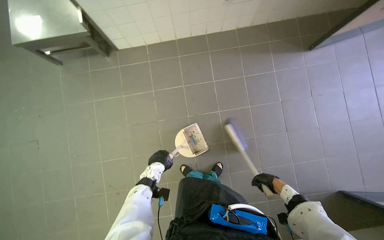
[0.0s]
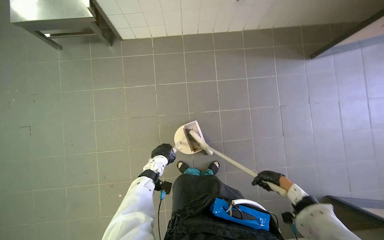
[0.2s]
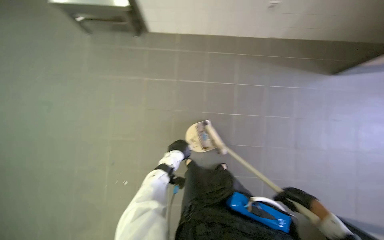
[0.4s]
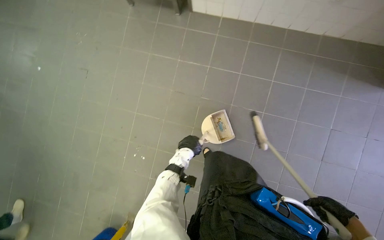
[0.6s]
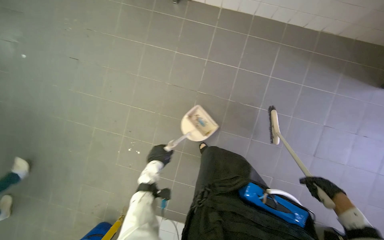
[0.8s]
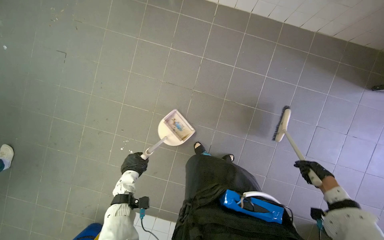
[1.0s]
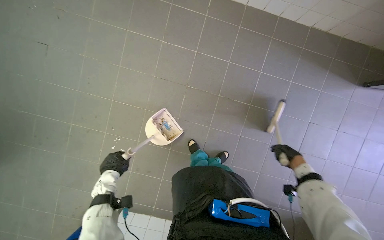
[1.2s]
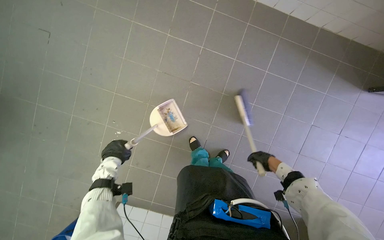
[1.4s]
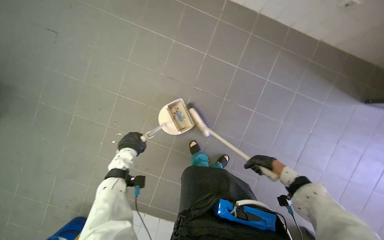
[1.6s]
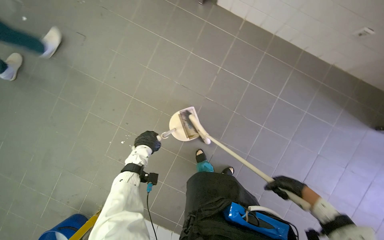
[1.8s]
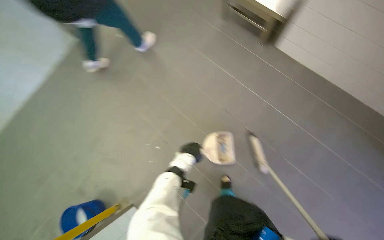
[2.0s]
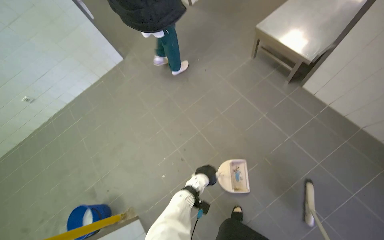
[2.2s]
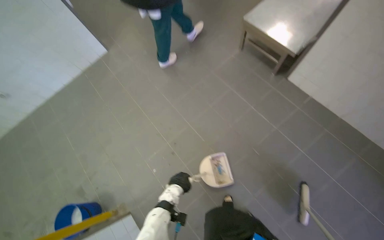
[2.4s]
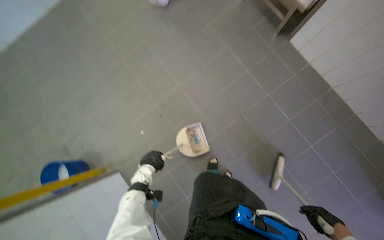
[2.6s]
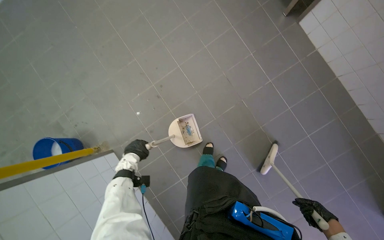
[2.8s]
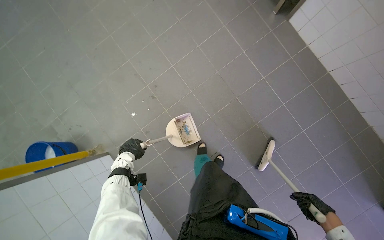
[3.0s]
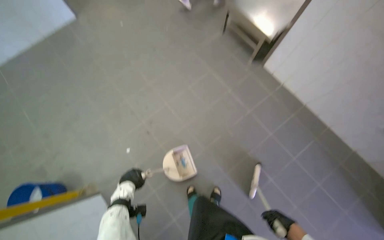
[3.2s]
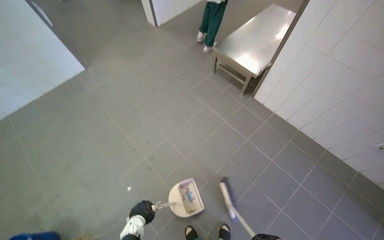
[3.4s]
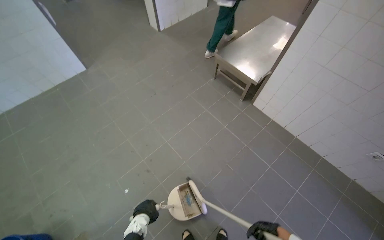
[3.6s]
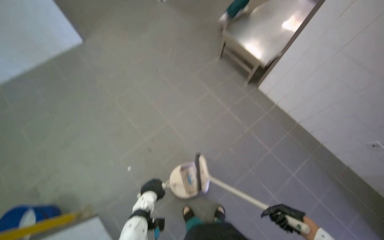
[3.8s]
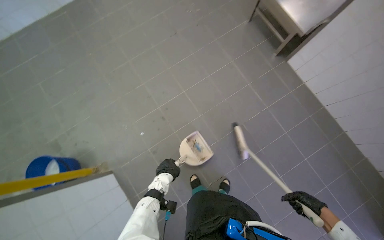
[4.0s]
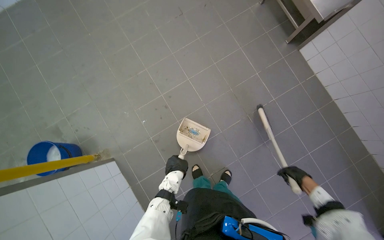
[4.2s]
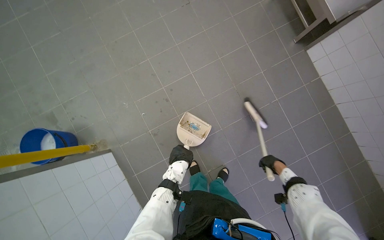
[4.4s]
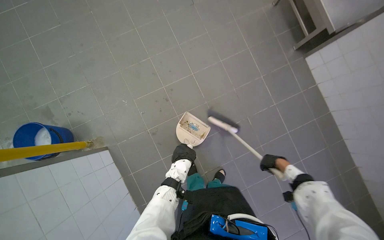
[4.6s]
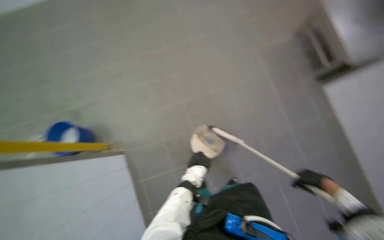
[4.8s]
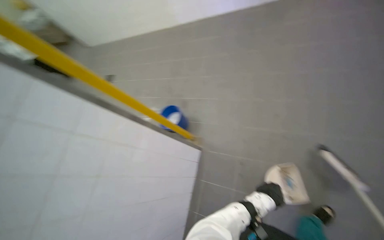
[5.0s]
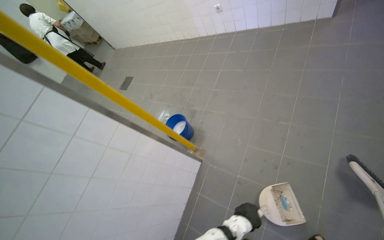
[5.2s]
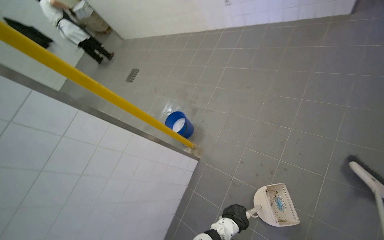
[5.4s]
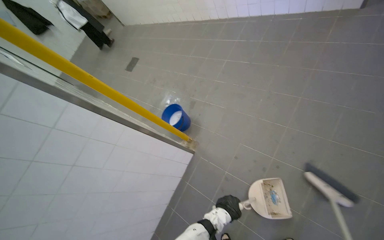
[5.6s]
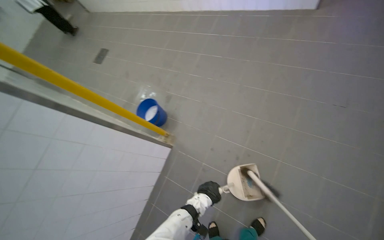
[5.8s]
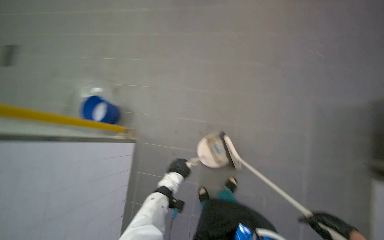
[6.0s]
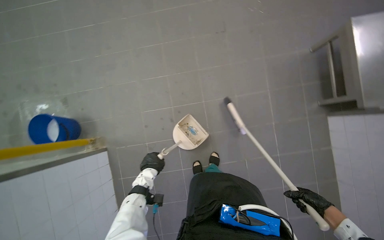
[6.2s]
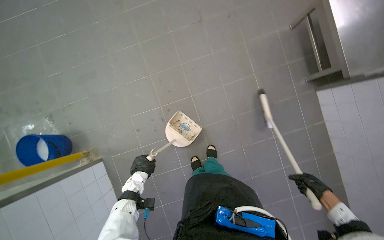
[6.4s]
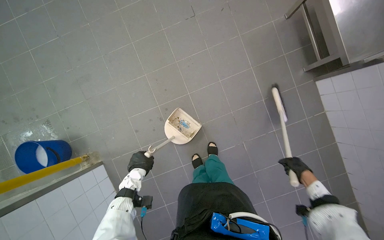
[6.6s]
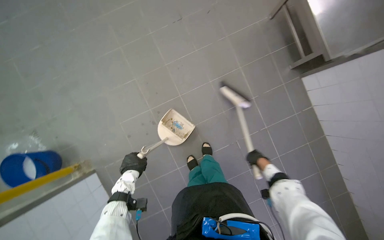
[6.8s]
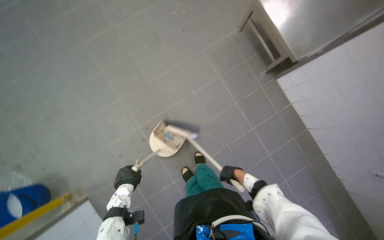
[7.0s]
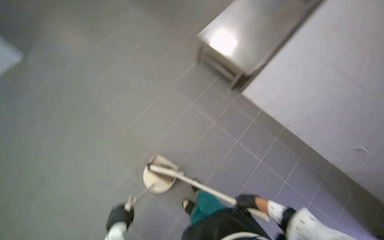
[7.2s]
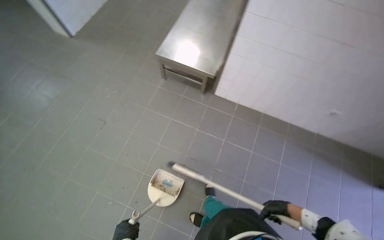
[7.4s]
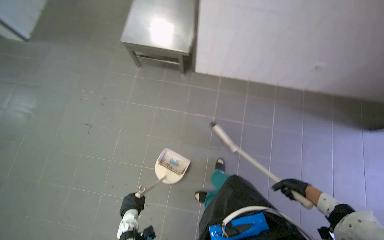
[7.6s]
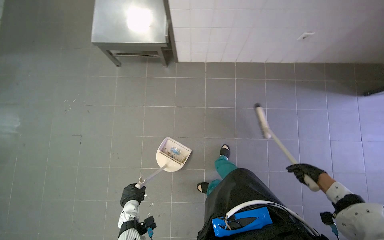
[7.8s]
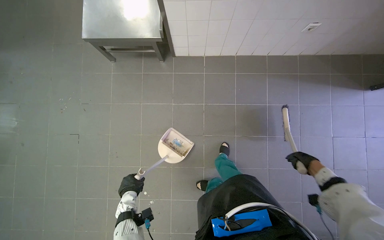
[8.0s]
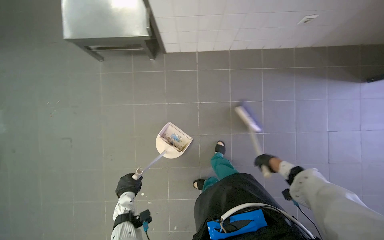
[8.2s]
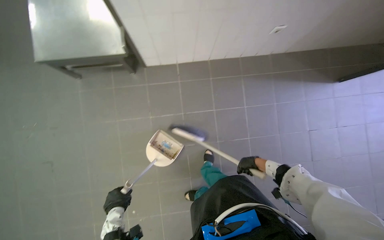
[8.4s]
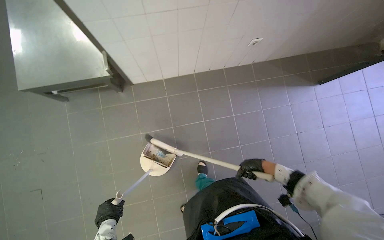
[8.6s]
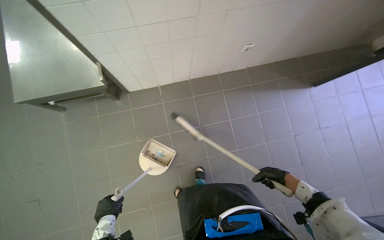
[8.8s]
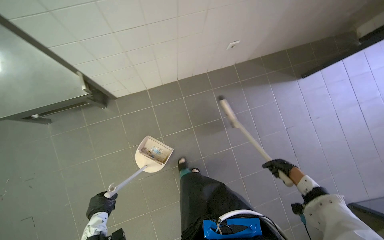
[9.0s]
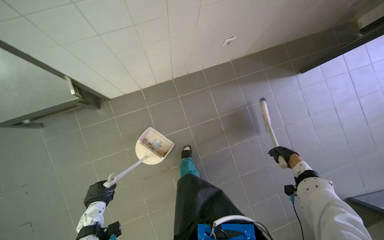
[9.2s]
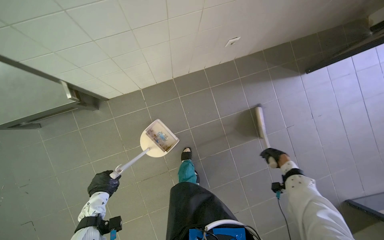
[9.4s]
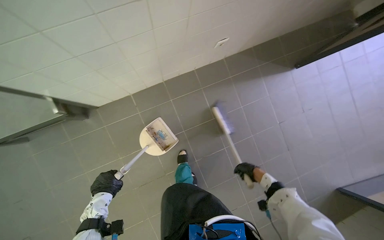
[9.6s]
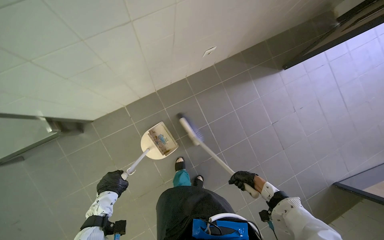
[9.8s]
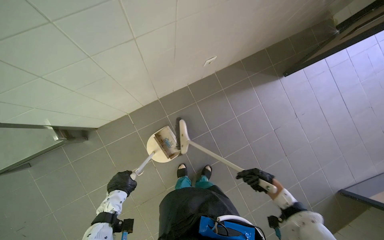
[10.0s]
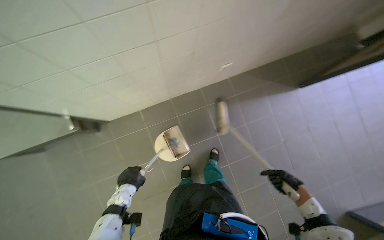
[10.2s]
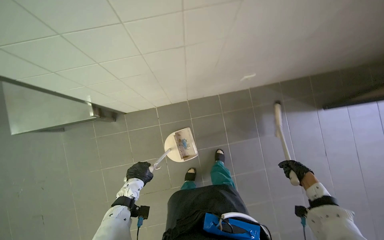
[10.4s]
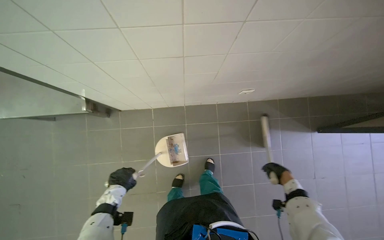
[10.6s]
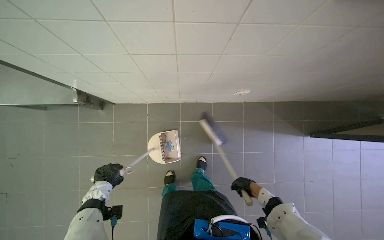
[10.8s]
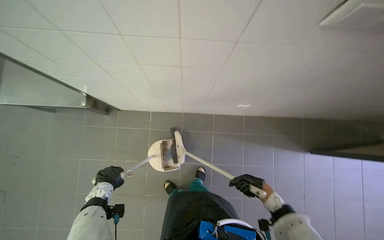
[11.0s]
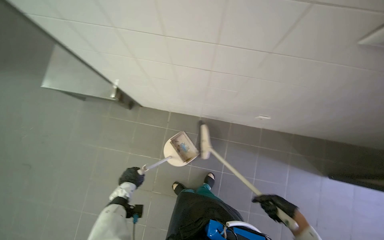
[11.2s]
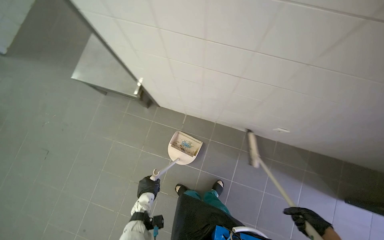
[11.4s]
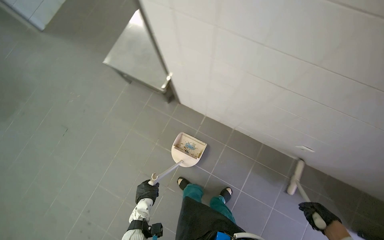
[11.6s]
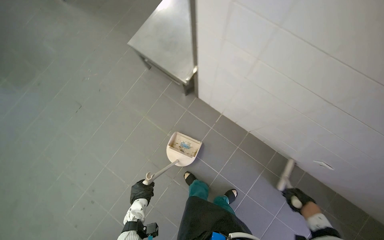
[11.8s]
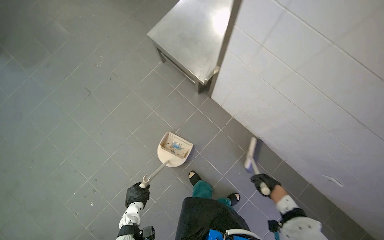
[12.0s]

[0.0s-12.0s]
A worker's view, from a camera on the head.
Job: sweeping floor.
The whole recording: Sweeping kitchen floor. The worker sweeps the kitchen floor with a broom and dustpan, moving chairs to clean underneath them.
0.0s to 1.6s: The wearer looks approximately 15 degrees further downward. The scene turns roughly 30 degrees clockwise in the picture.
1.6s to 3.0s: The scene rotates clockwise by about 35 degrees.
4.4s to 6.0s: The wearer's head swings about 30 degrees to the left.
6.0s to 7.6s: The wearer looks approximately 90 degrees further to the right.
7.6s to 9.0s: The head travels some 50 cm. The scene turns about 30 degrees counterclockwise in the picture.
9.0s to 10.4s: The left hand travels up the picture by about 35 cm.
10.4s to 12.0s: Everything in view rotates approximately 55 degrees clockwise.

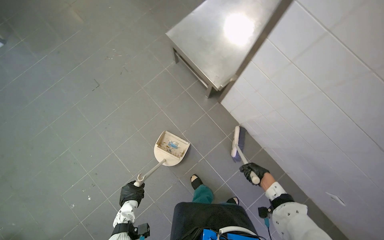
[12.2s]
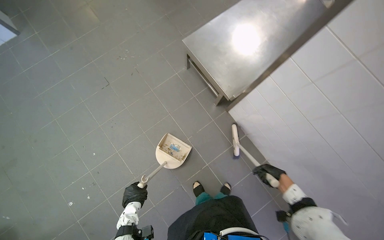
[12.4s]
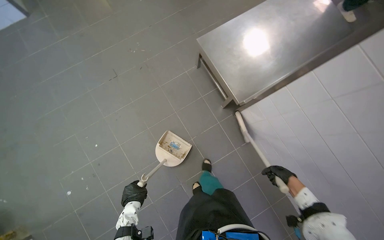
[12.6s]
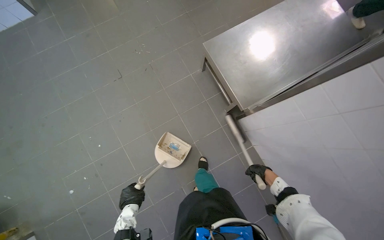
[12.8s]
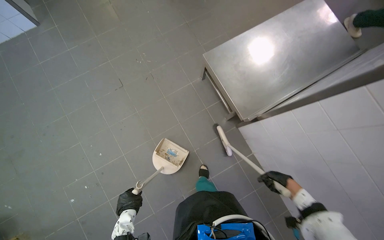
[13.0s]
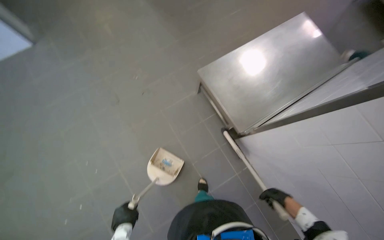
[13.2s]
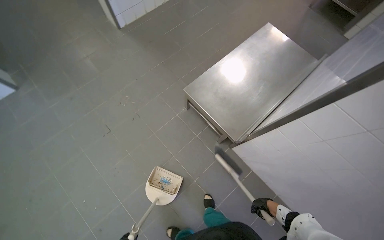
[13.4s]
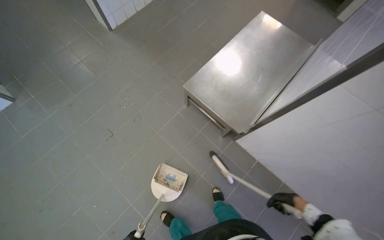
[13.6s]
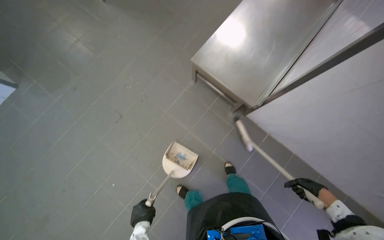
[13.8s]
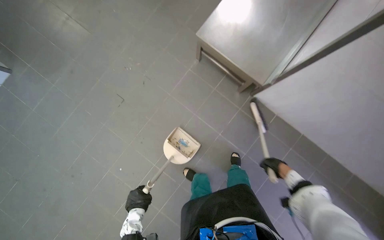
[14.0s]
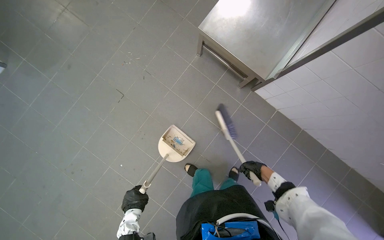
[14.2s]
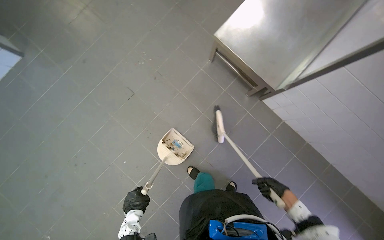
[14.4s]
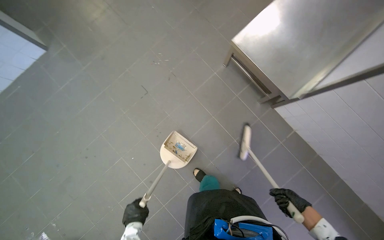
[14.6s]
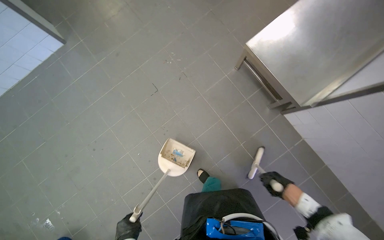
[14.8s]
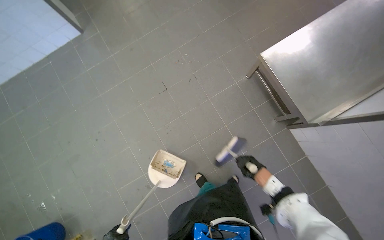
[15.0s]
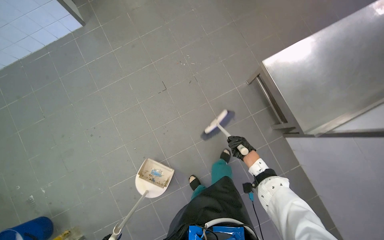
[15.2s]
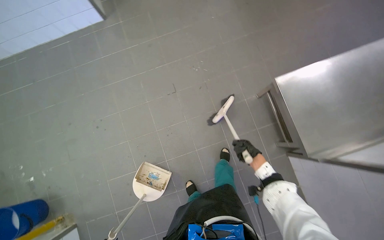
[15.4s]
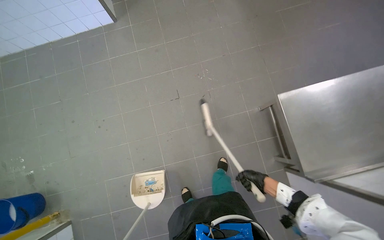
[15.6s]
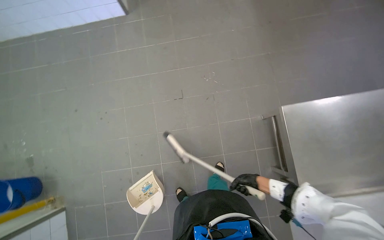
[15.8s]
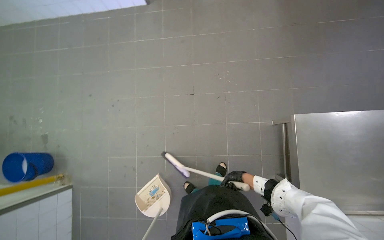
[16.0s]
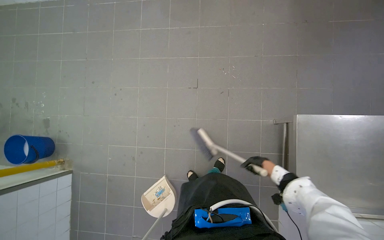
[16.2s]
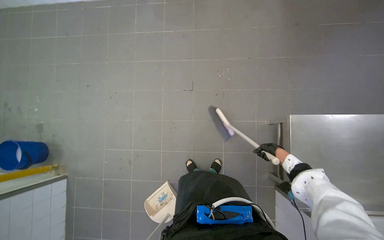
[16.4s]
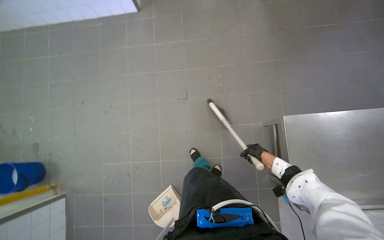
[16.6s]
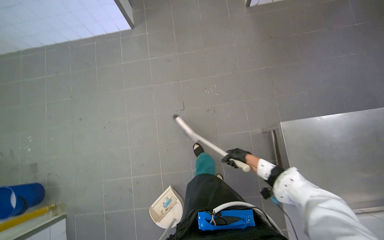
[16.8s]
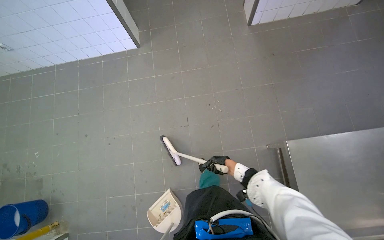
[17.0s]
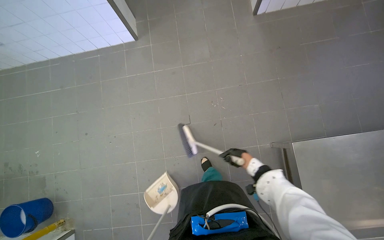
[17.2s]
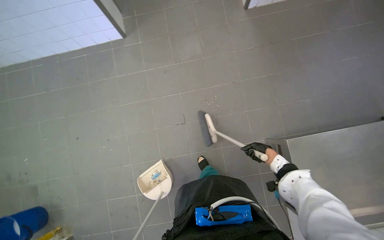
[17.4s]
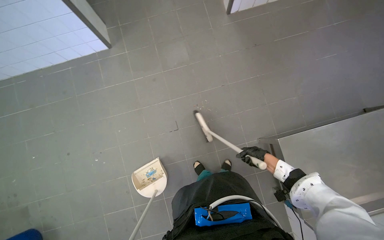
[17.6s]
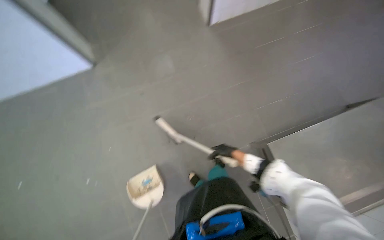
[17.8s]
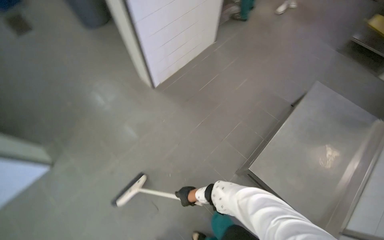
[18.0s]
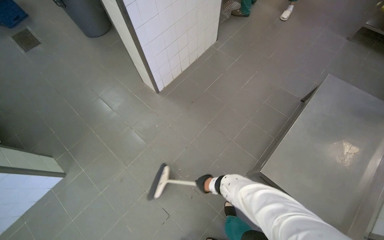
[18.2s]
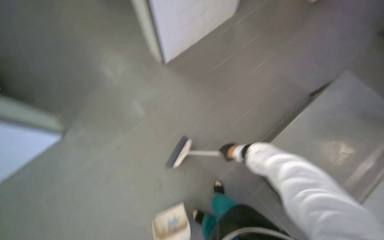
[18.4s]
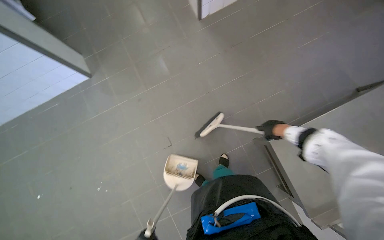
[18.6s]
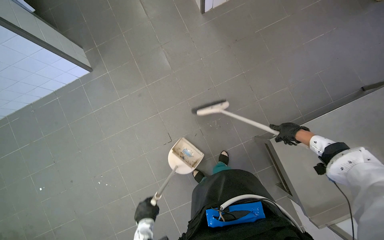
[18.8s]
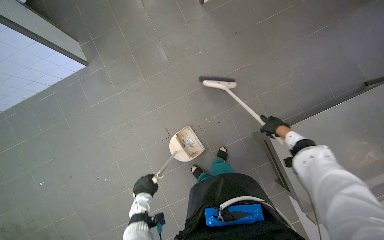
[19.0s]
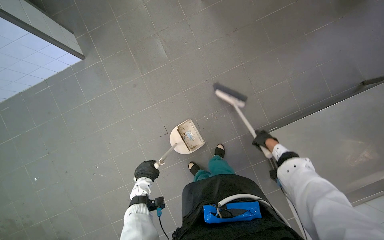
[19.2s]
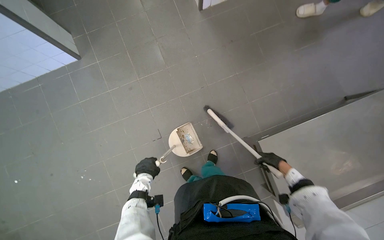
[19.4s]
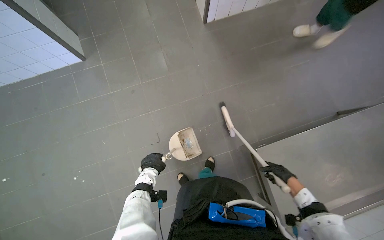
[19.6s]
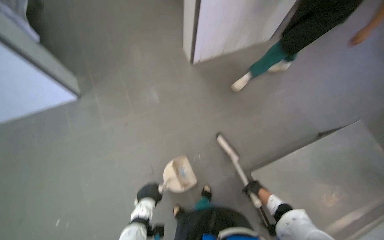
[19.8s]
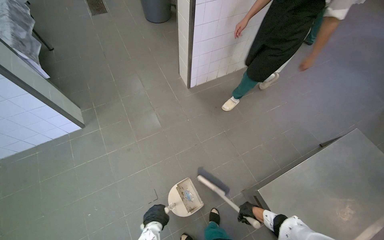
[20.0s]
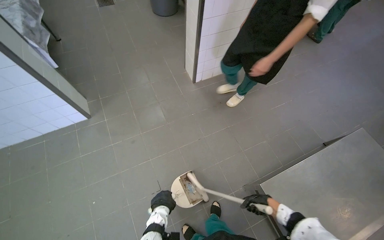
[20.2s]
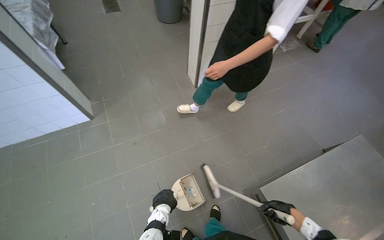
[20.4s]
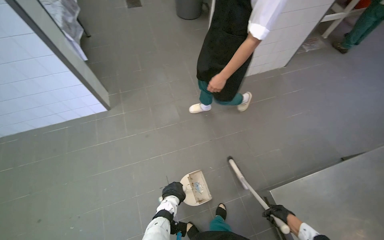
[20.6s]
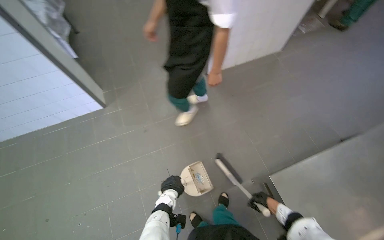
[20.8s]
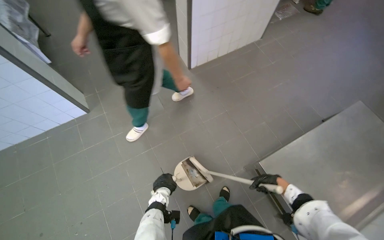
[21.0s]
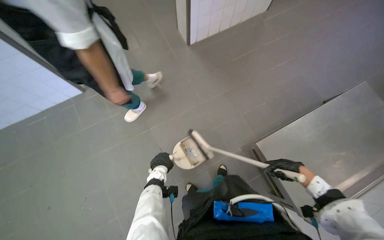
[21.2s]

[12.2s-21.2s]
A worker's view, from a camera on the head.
Job: sweeping floor.
The whole recording: Sweeping kitchen floor. The worker sweeps the kitchen floor with a broom and dustpan, moving chairs to clean underneath them.
12.2s to 13.8s: The right hand moves nearer and farther over roughly 15 cm, changing direction 2 times.
13.8s to 15.2s: The right hand heads to the left, up the picture and farther from the camera, covering approximately 50 cm.
15.2s to 16.6s: The right hand is displaced nearer to the camera by approximately 10 cm.
16.6s to 18.2s: The view tips upward by roughly 20 degrees. The scene rotates counterclockwise by some 40 degrees.
19.8s to 21.2s: The right hand travels nearer to the camera by roughly 15 cm.
